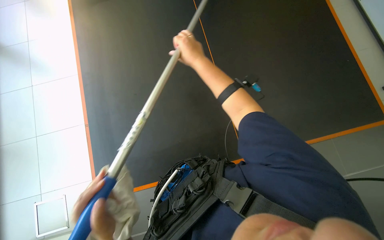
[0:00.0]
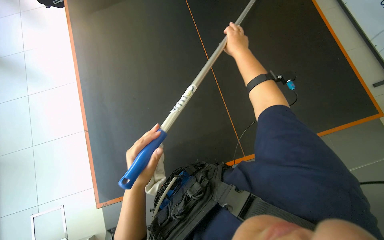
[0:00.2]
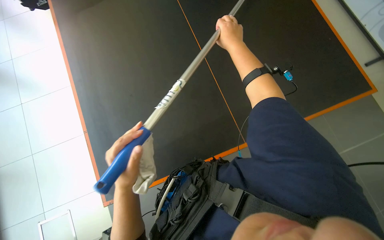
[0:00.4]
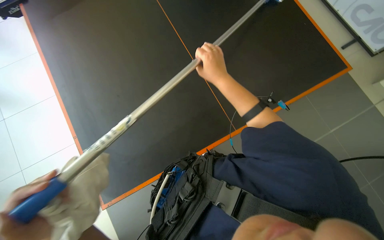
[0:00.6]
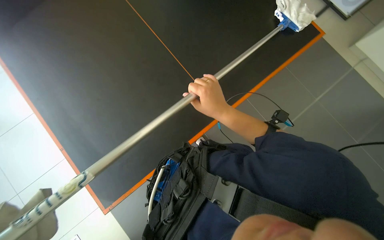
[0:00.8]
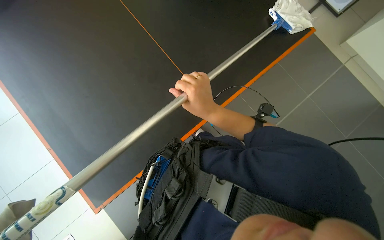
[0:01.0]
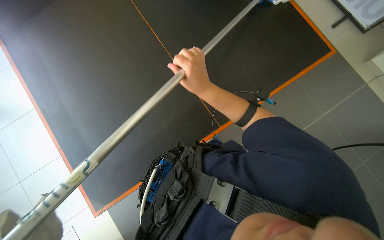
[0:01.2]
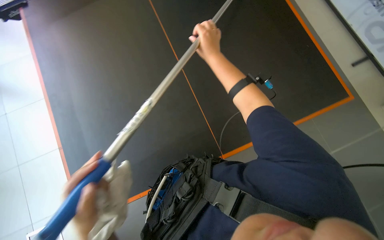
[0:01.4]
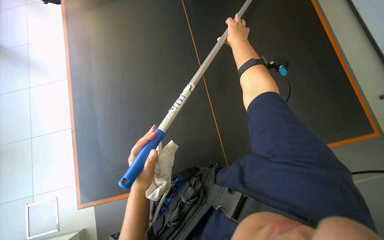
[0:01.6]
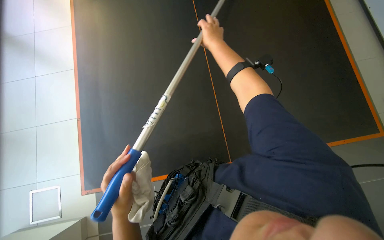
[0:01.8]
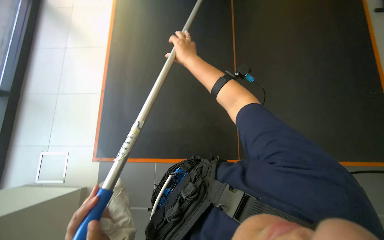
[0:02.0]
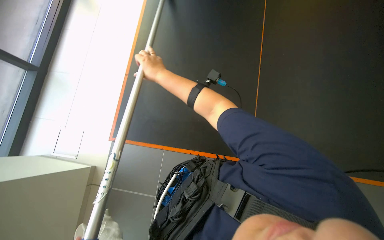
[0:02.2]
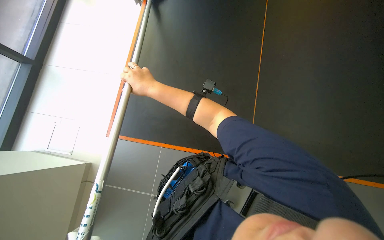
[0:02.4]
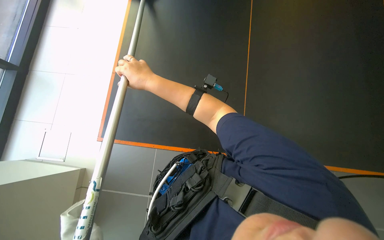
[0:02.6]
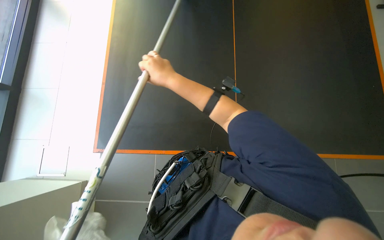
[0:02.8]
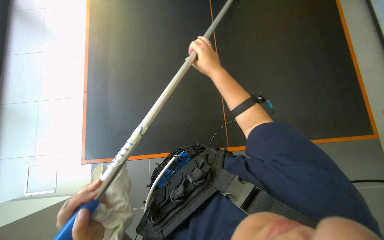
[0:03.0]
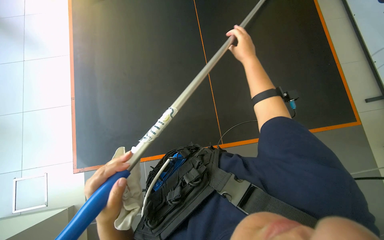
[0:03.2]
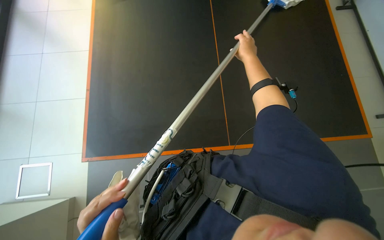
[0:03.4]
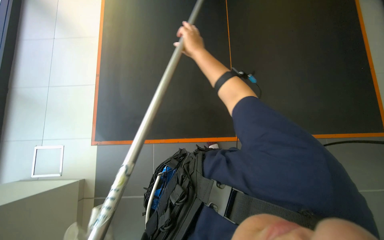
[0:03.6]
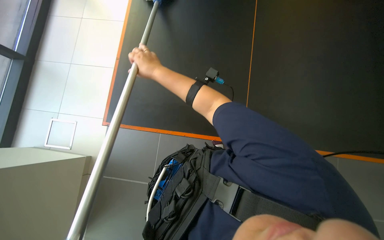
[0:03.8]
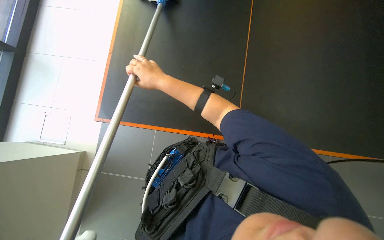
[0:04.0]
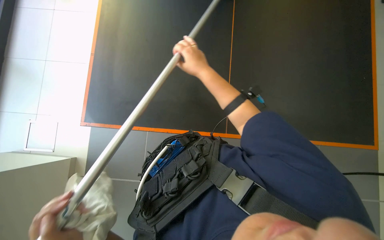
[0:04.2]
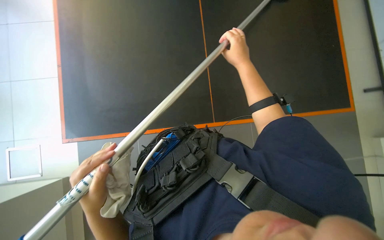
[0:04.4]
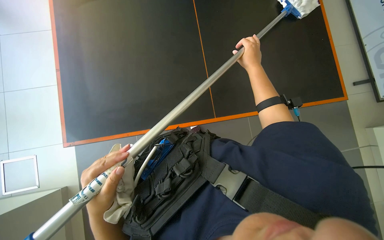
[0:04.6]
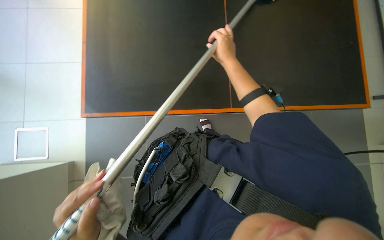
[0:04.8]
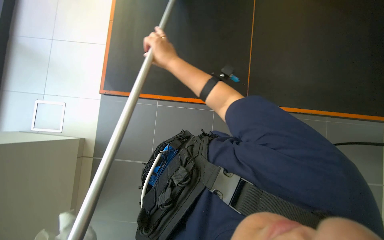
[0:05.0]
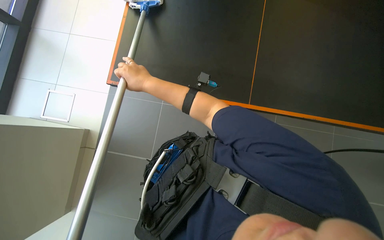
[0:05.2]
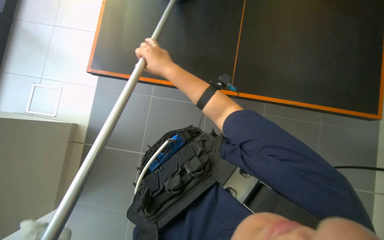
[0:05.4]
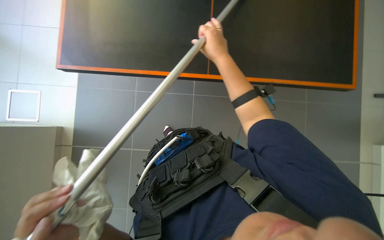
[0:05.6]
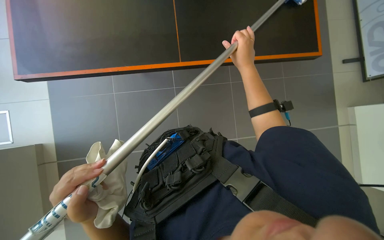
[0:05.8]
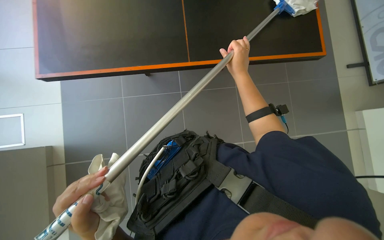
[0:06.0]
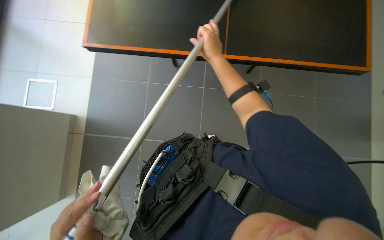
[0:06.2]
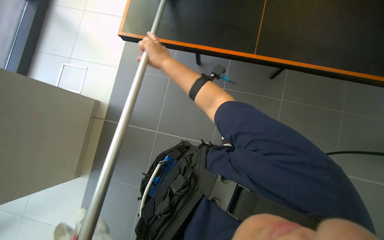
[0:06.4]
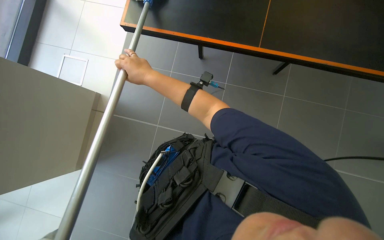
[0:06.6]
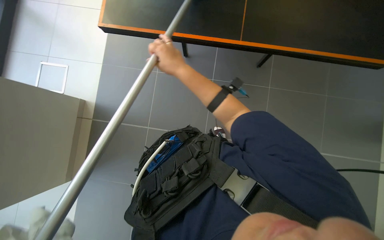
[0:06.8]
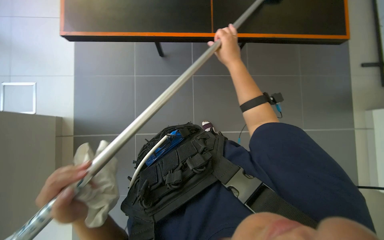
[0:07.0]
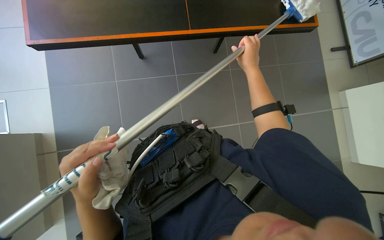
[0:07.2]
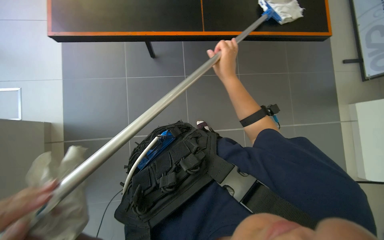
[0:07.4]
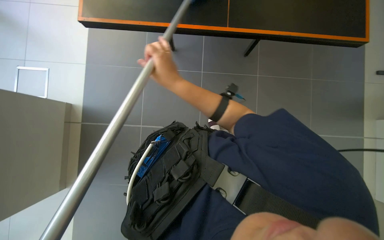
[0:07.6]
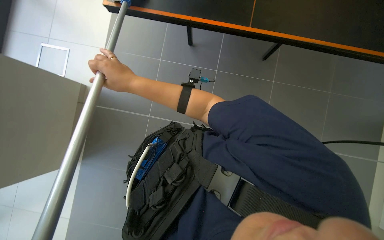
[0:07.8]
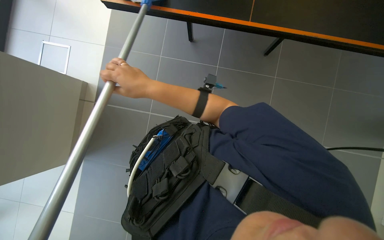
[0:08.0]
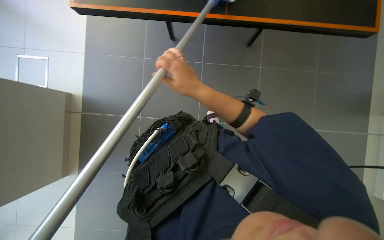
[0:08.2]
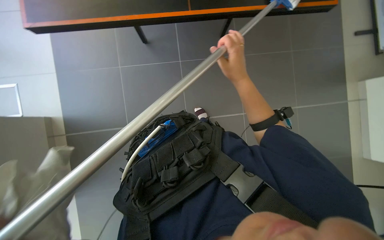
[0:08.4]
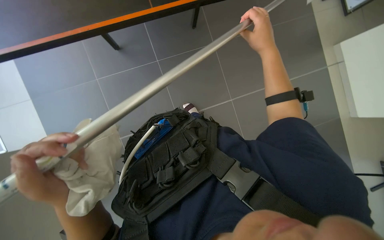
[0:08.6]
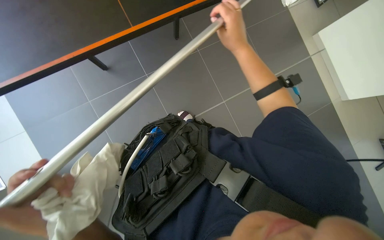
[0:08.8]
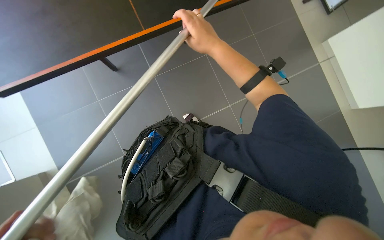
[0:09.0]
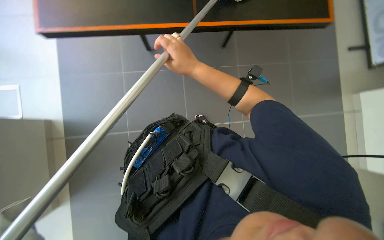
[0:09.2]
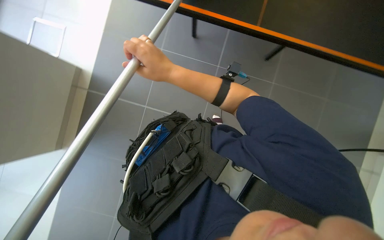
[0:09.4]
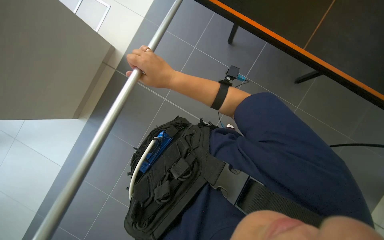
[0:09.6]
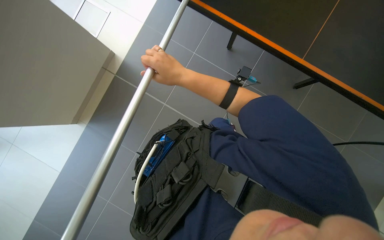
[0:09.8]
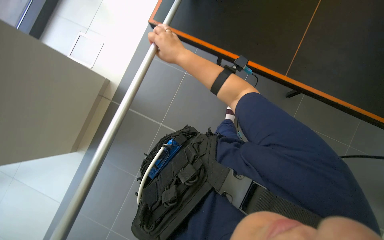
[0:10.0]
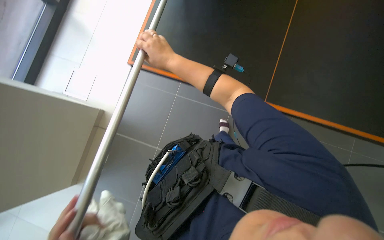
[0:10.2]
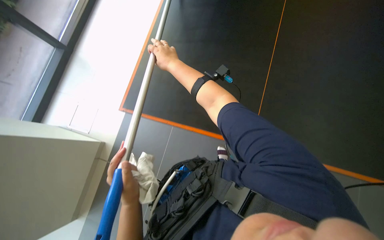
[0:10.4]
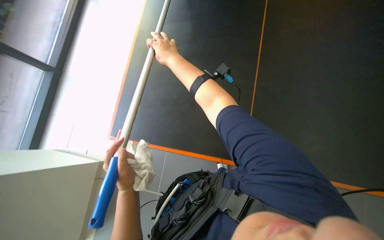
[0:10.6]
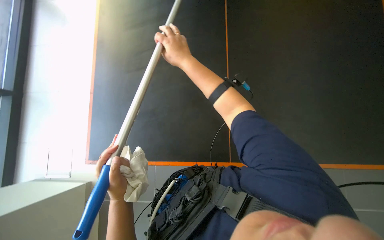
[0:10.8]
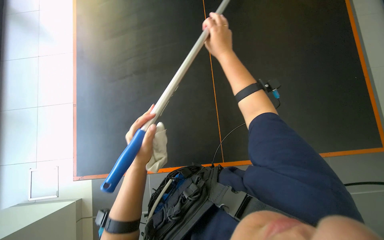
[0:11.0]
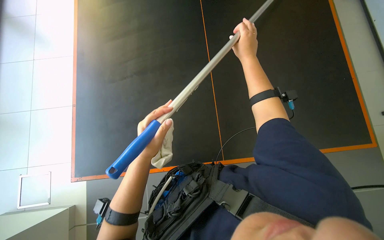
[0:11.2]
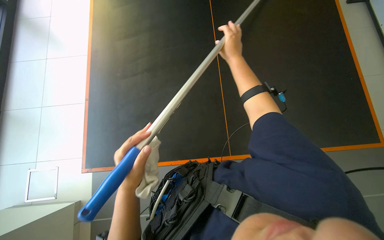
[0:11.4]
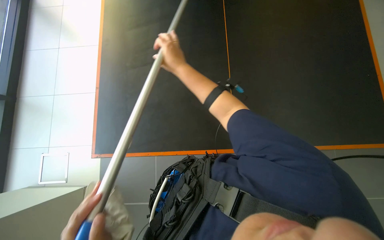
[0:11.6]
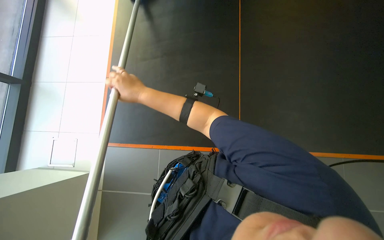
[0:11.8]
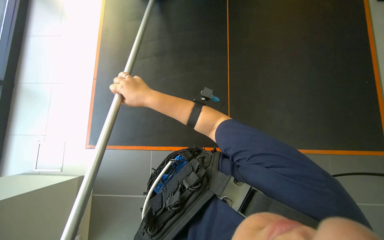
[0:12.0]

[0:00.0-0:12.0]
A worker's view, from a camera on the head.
Job: wiping surfaces.
The whole recording: Cleaning ping pong table with long-handled tool. The worker cleans the ping pong table surface with a long-handled tool.
0:01.6 to 0:03.0: The right hand travels down the picture by about 15 cm, and moves some 35 cm to the left and comes back.
0:03.0 to 0:04.4: The right hand goes left and right, some 30 cm each way, reversing 2 times.
0:04.4 to 0:06.0: The right hand goes to the left and returns, roughly 25 cm each way.
0:06.0 to 0:07.6: The right hand swings left and right, roughly 30 cm each way, with 2 reversals.
0:07.6 to 0:09.0: The head turns to the right by roughly 25 degrees. The right hand swings left and right, about 35 cm each way, with 2 reversals.
0:09.0 to 0:10.4: The view tilts some 20 degrees upward. The right hand goes roughly 20 cm to the left.
0:10.4 to 0:12.0: The right hand heads down the picture and nearer to the camera, covering about 25 cm, and travels to the right and back again, about 20 cm each way.

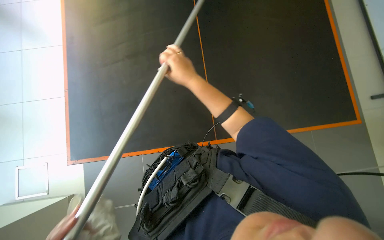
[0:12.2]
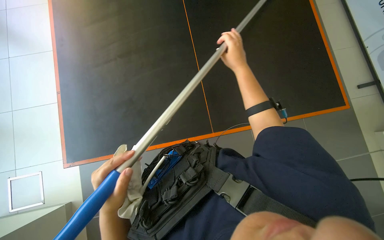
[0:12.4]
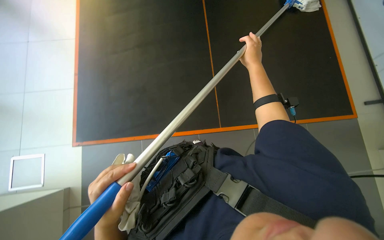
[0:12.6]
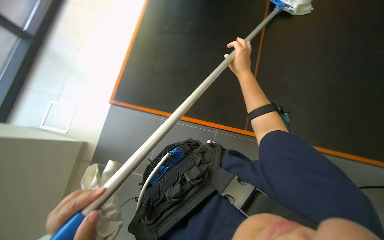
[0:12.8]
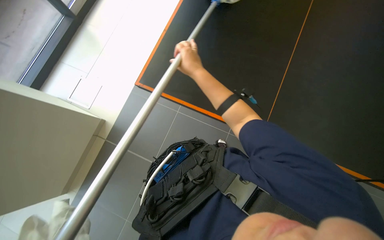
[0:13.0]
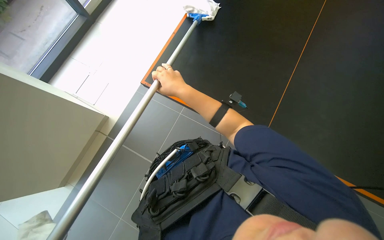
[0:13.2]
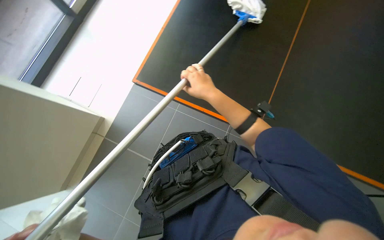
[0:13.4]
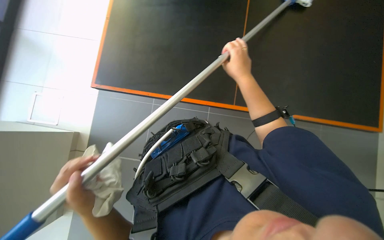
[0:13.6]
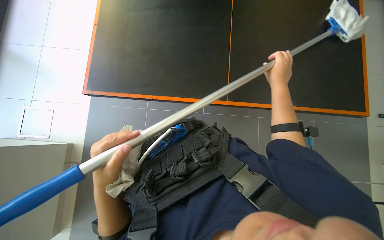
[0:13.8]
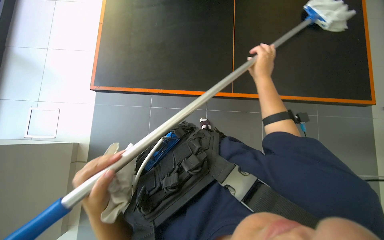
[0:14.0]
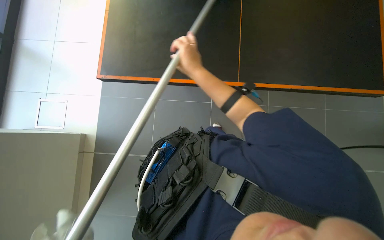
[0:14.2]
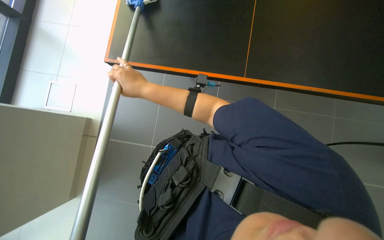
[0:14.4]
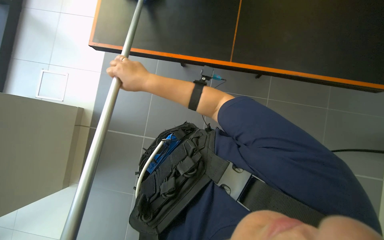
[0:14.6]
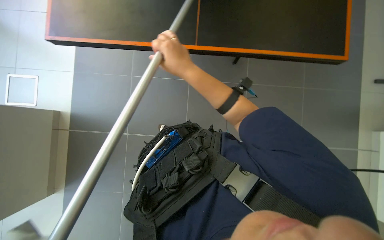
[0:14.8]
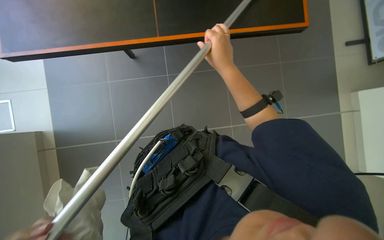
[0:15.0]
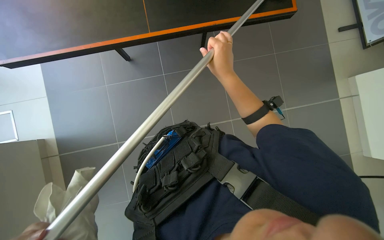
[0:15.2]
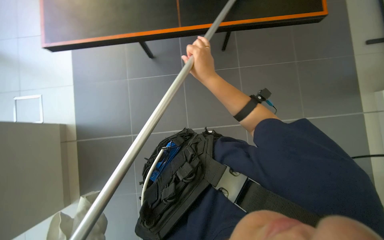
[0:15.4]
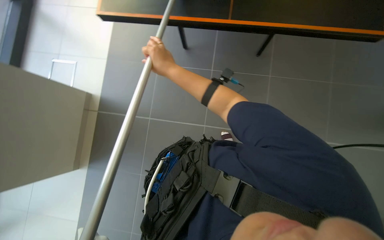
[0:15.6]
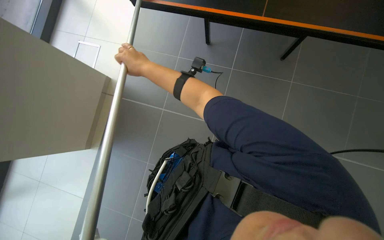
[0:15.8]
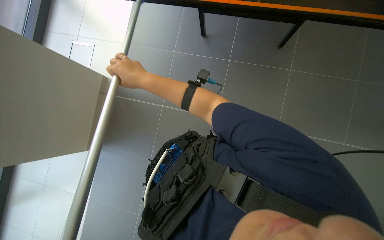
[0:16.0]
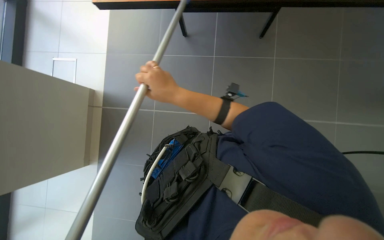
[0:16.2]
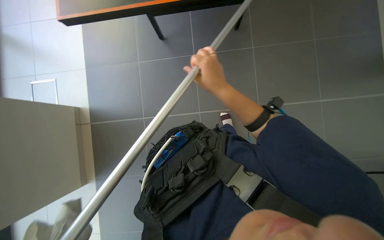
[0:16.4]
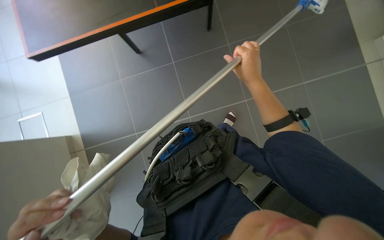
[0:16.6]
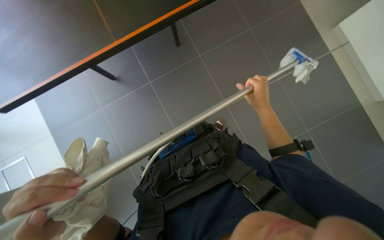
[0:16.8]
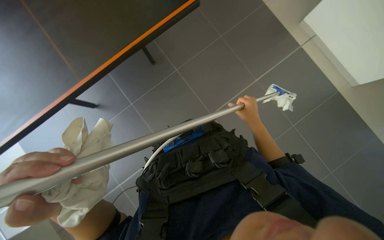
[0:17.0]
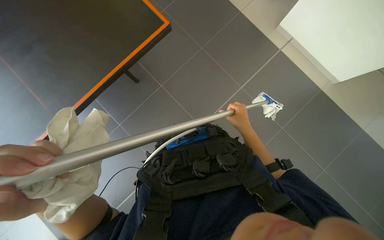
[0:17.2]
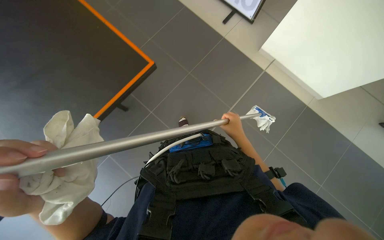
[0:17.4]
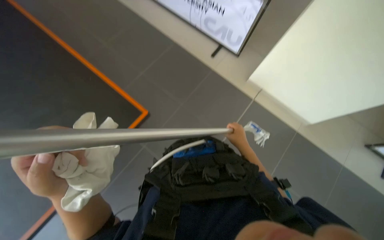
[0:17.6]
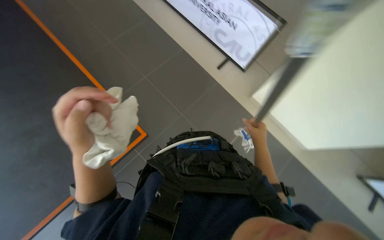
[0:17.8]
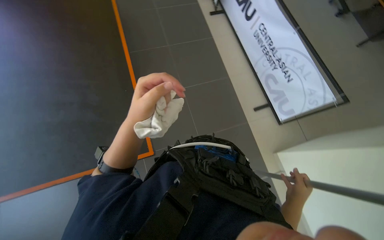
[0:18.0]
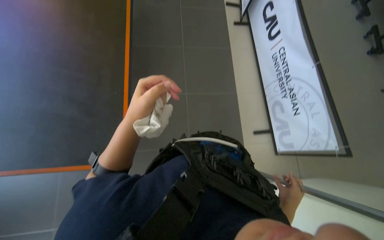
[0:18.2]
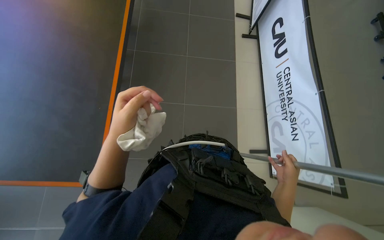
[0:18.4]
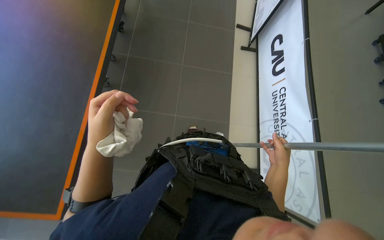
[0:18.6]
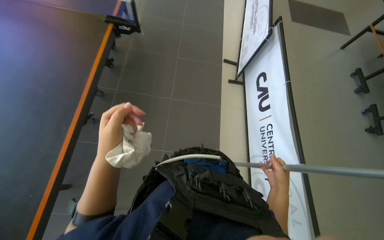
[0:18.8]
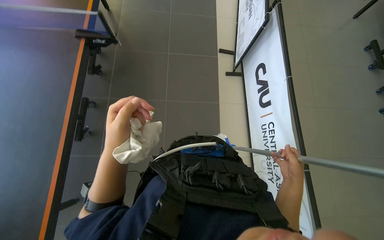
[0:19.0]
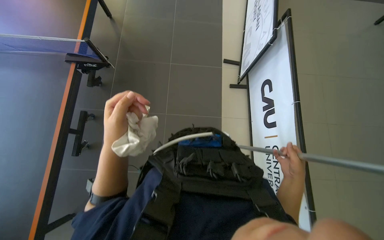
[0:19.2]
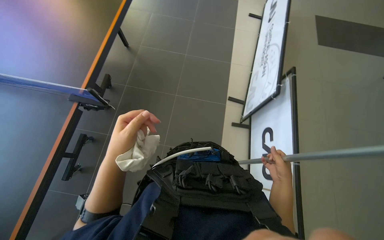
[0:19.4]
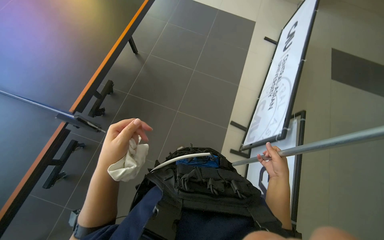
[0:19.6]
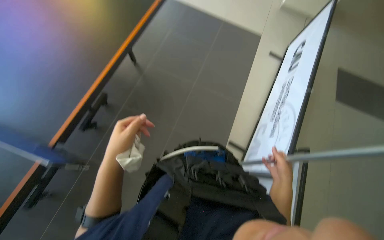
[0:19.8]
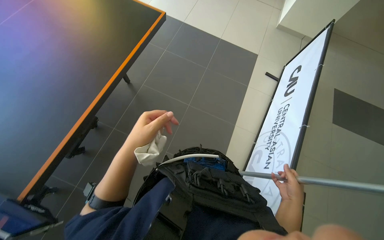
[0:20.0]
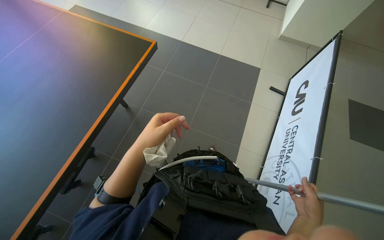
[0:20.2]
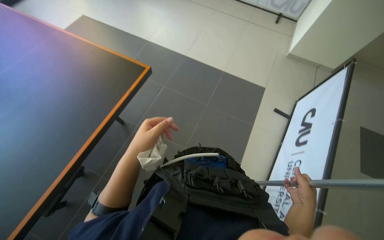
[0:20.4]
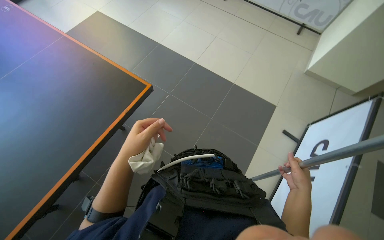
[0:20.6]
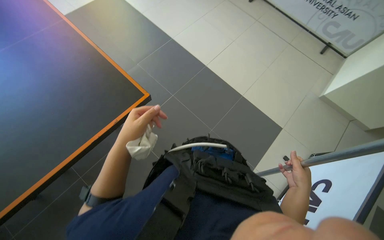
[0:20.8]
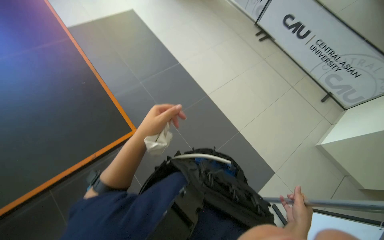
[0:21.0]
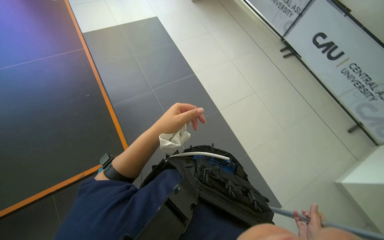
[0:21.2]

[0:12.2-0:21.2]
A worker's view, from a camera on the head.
Job: wiping surfaces.
The whole recording: Cleaning ping pong table with long-handled tool. The worker cleans the ping pong table surface with a long-handled tool.
0:16.6 to 0:18.2: The view tilts roughly 20 degrees upward.
0:18.2 to 0:19.8: The head travels approximately 50 cm. The view tilts about 20 degrees upward.
0:19.8 to 0:21.2: The wearer moves some 90 cm. Everything in view rotates about 30 degrees clockwise.
